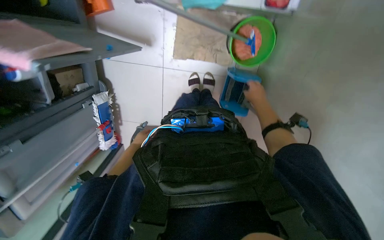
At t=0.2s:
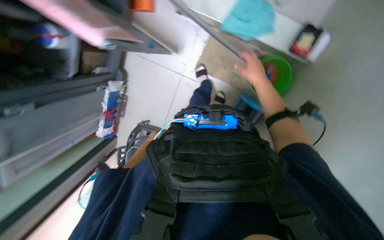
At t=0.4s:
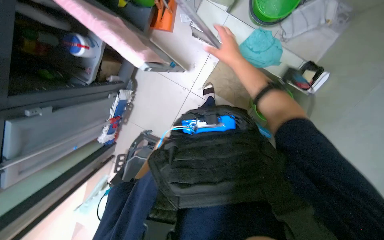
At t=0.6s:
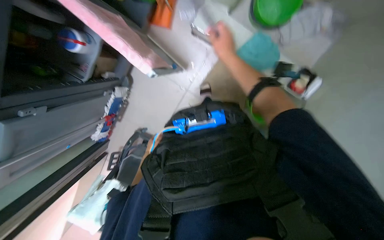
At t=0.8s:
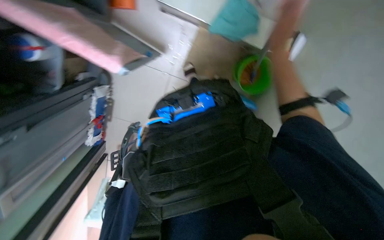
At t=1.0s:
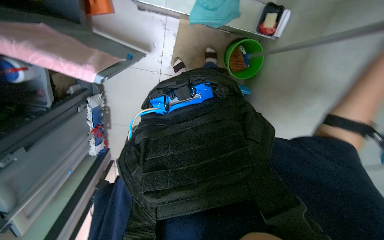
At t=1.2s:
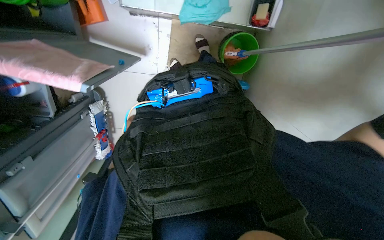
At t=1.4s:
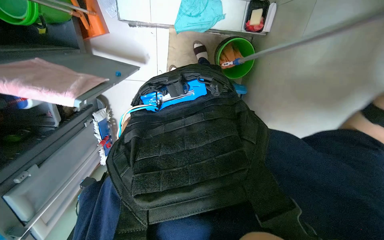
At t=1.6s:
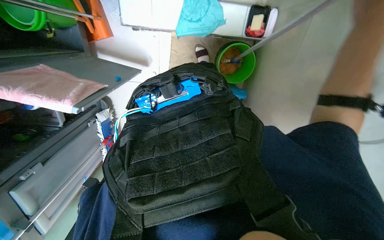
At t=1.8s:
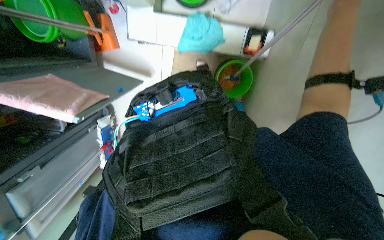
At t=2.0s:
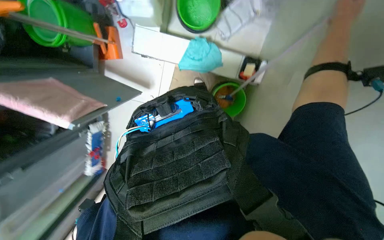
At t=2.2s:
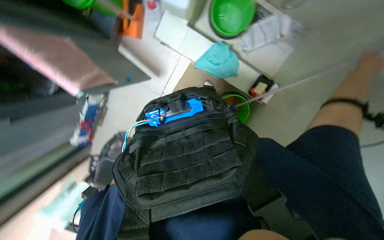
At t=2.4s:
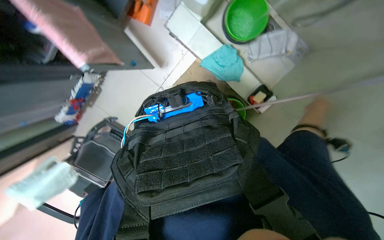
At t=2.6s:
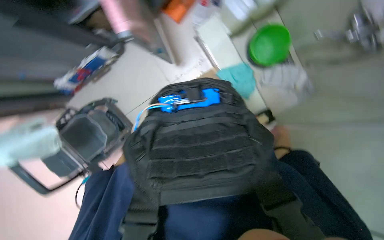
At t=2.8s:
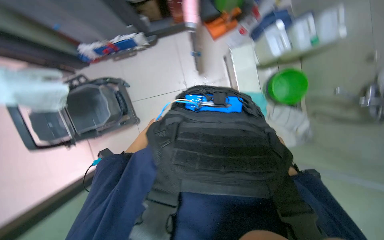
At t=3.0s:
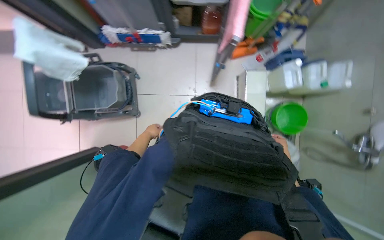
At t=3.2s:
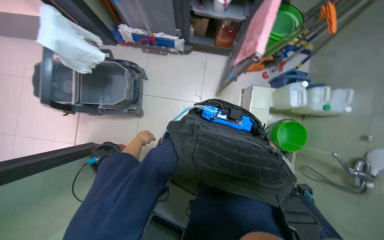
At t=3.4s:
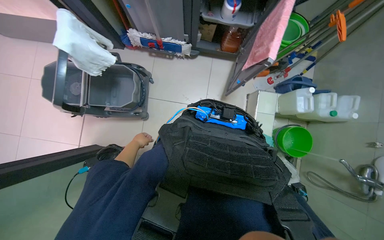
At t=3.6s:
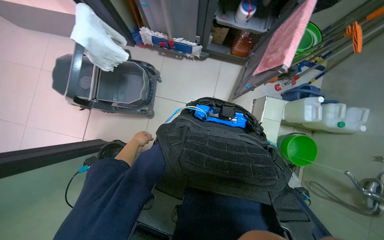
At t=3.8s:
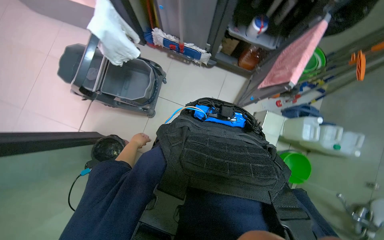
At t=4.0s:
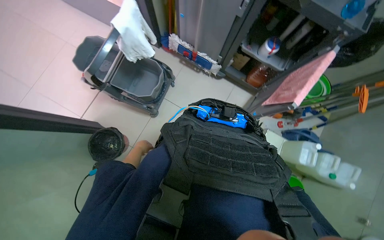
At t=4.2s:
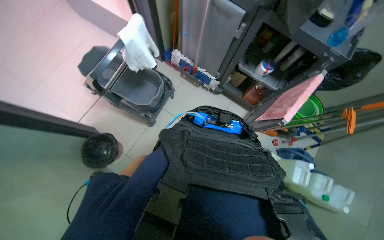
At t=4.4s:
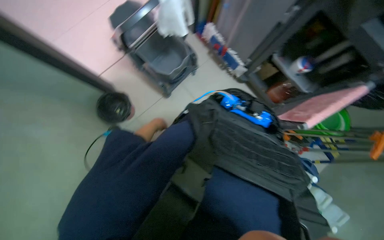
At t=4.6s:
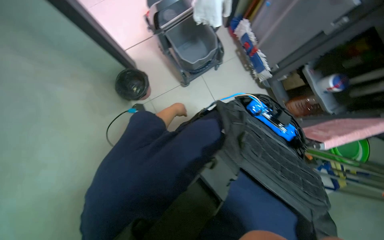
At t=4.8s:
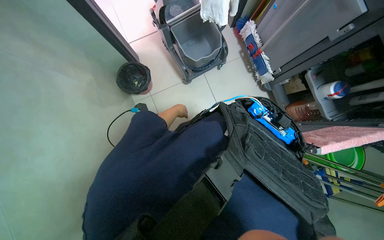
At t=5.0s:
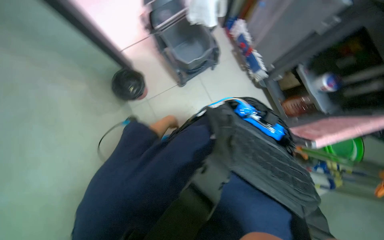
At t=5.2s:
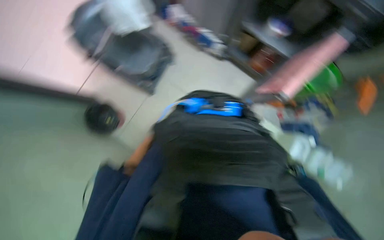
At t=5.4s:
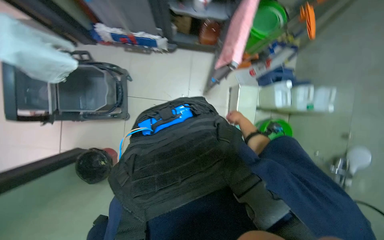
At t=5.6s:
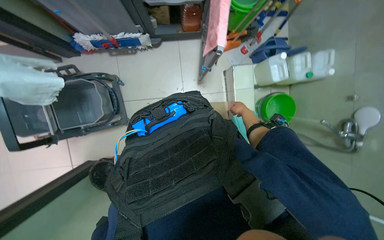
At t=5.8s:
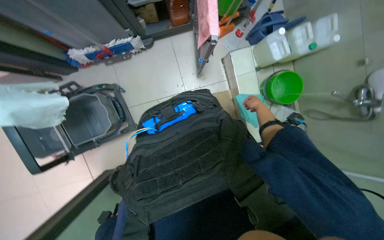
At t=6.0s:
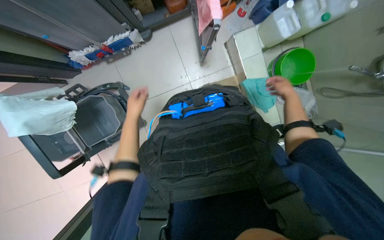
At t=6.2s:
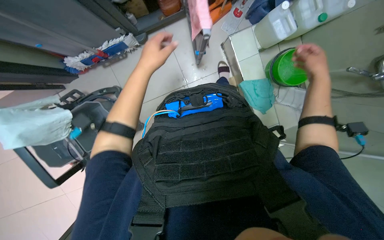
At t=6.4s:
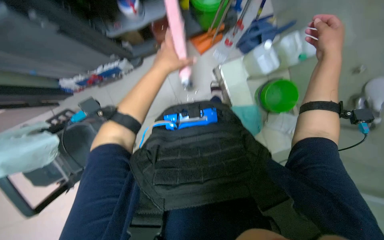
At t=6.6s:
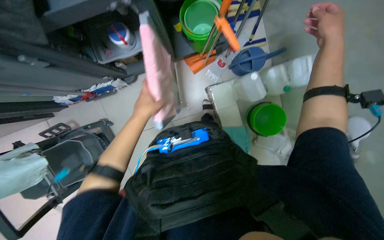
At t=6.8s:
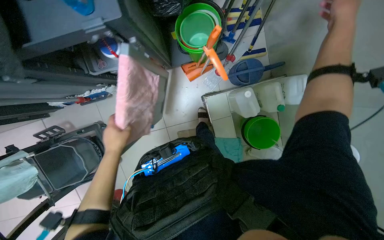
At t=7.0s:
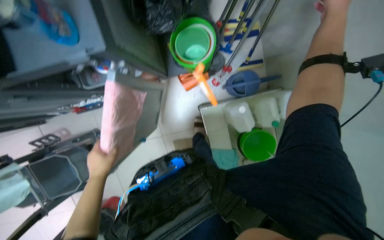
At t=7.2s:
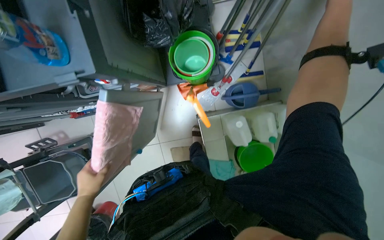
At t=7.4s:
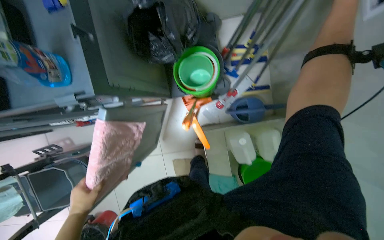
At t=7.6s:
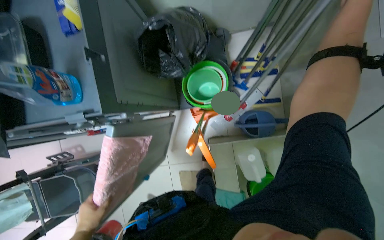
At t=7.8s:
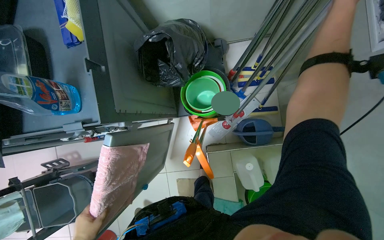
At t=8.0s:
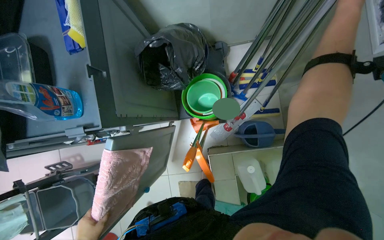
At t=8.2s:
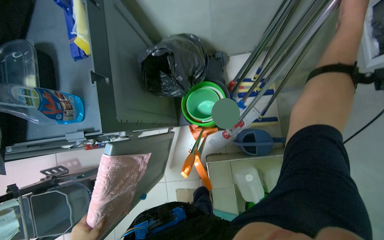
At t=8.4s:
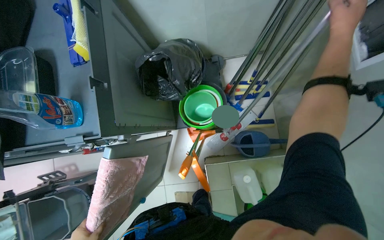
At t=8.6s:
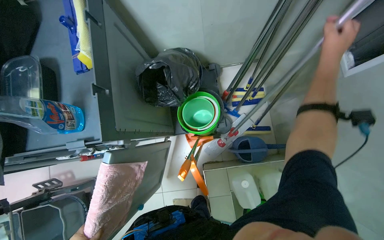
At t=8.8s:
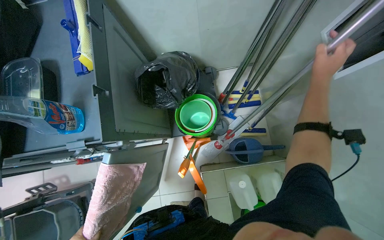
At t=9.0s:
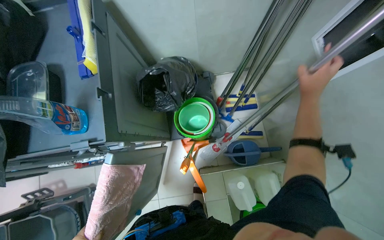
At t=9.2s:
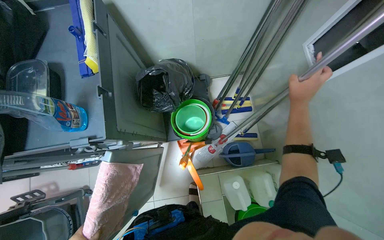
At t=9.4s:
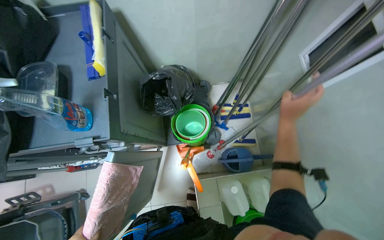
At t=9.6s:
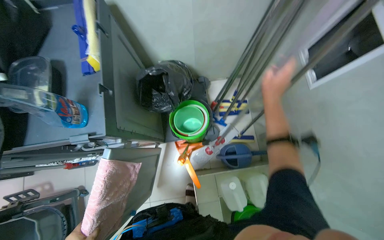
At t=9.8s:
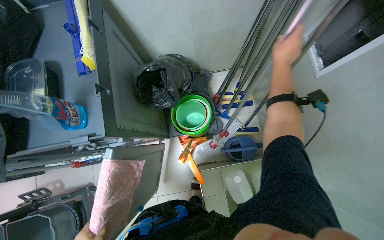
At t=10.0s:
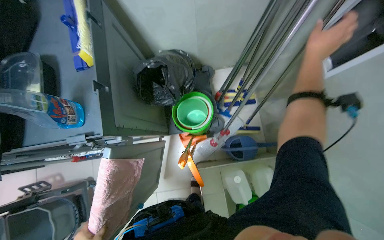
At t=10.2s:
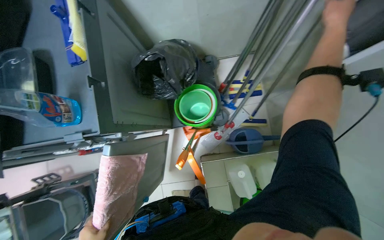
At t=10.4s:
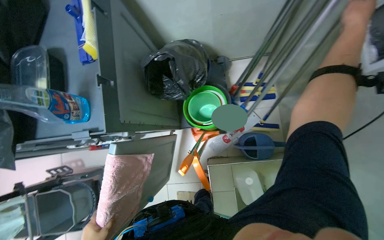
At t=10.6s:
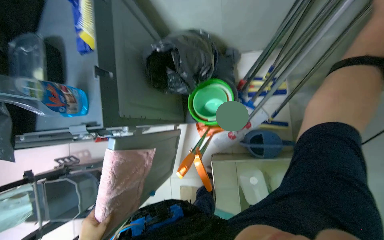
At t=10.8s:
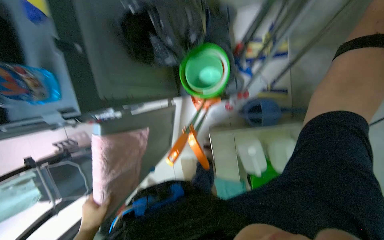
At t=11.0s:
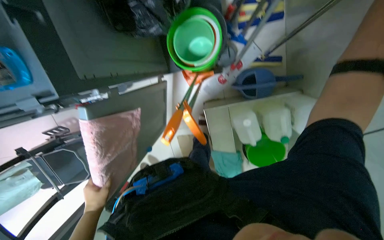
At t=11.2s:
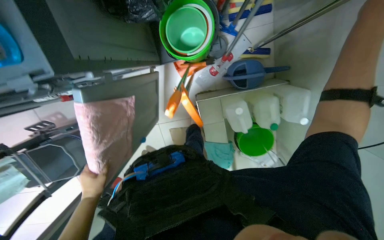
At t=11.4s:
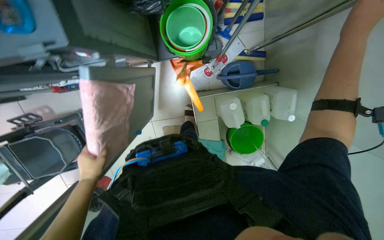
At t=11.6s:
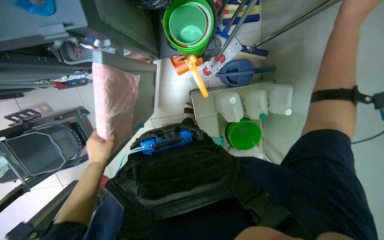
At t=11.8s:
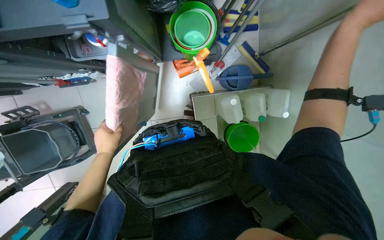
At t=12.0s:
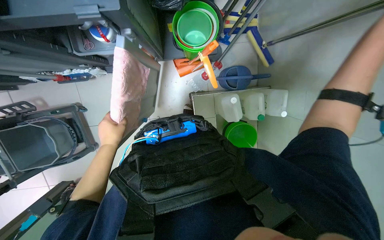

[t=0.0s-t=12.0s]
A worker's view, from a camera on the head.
Job: preparing cleaning supplies.
The whole recording: Preparing cleaning equipment. The worker gathers and arranges various cleaning tools and buckets on a cart, filling them with water and solution.
t=1.6s to t=3.0s: The camera pitches upward, by approximately 20 degrees. The scene turns approximately 85 degrees clockwise in the picture.
t=3.0s to t=4.4s: The scene rotates clockwise by roughly 50 degrees.
t=4.4s to t=6.0s: The wearer looks approximately 20 degrees further downward. The scene turns about 70 degrees counterclockwise in the picture.
t=6.0s to t=7.6s: The view tilts some 20 degrees upward.
t=7.6s to t=9.0s: The view tilts some 10 degrees upward.
t=9.0s to t=10.4s: The right hand moves up the picture, approximately 20 cm.
t=10.4s to t=12.0s: The camera pitches downward, by about 15 degrees.

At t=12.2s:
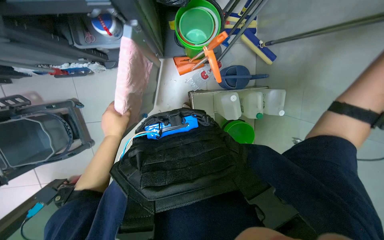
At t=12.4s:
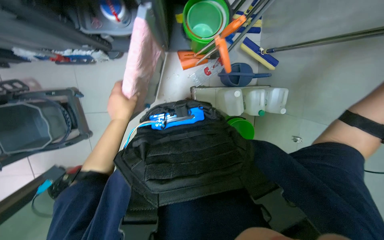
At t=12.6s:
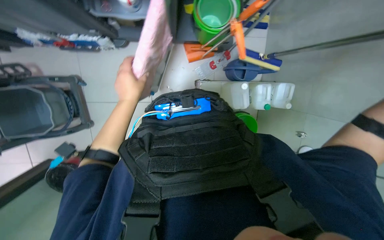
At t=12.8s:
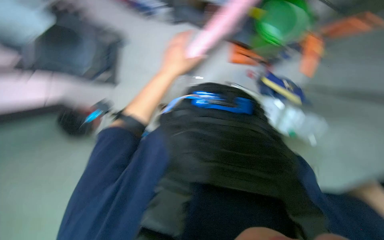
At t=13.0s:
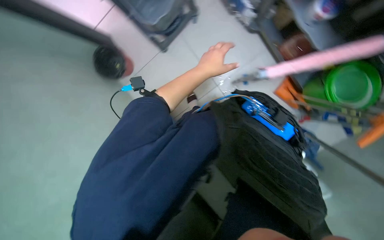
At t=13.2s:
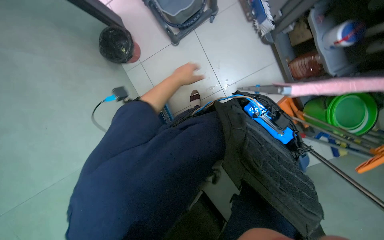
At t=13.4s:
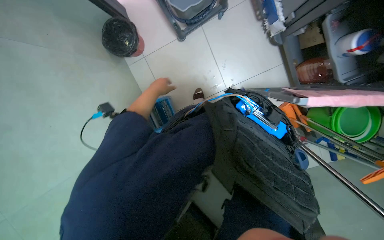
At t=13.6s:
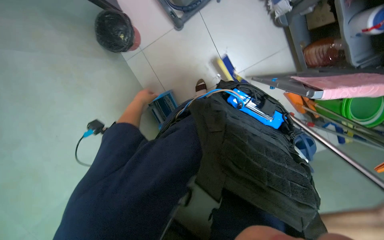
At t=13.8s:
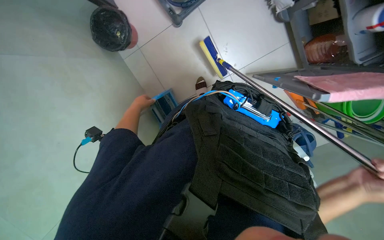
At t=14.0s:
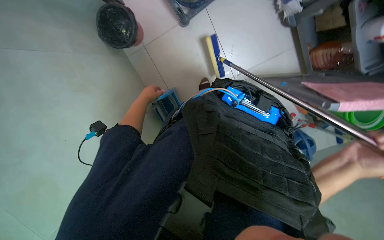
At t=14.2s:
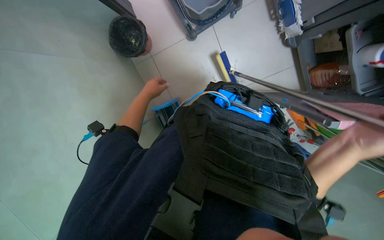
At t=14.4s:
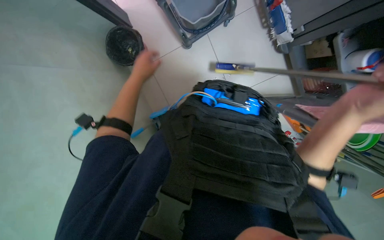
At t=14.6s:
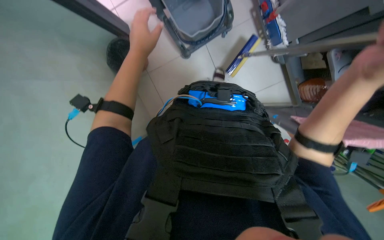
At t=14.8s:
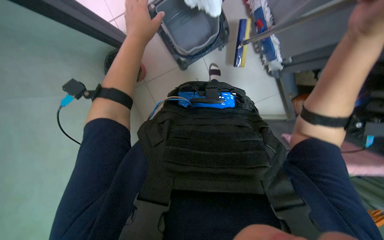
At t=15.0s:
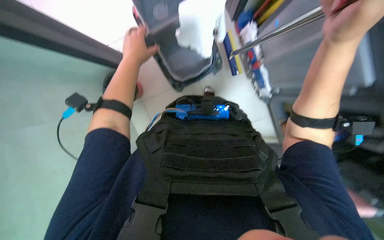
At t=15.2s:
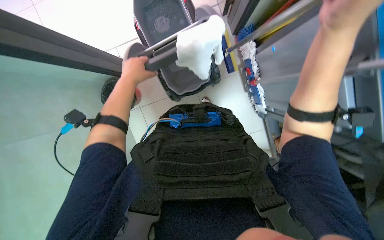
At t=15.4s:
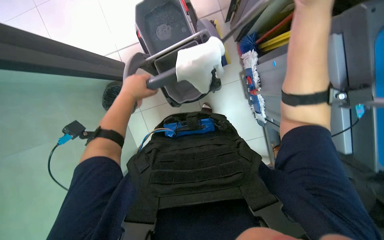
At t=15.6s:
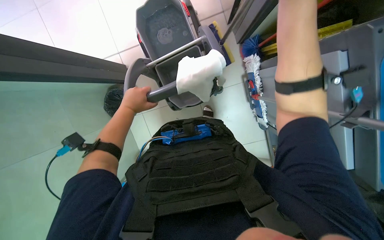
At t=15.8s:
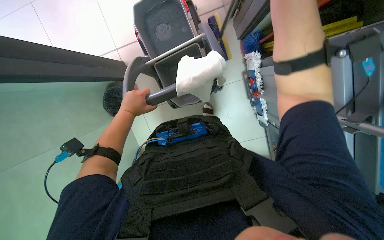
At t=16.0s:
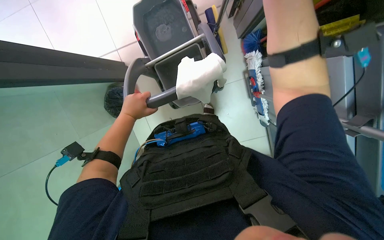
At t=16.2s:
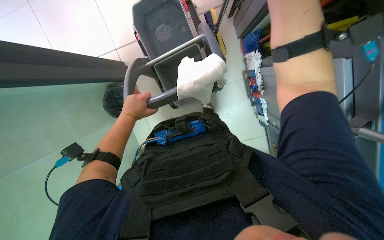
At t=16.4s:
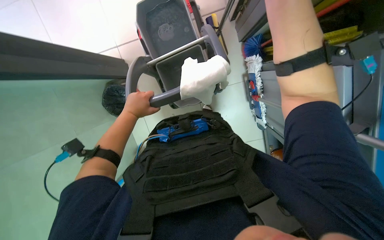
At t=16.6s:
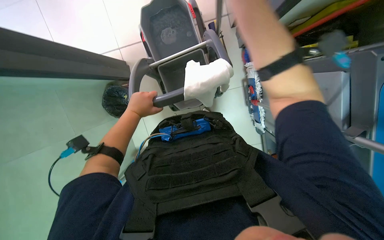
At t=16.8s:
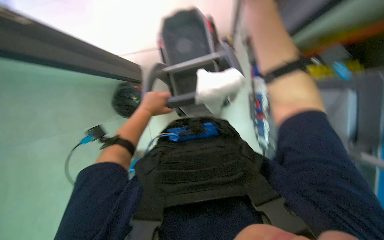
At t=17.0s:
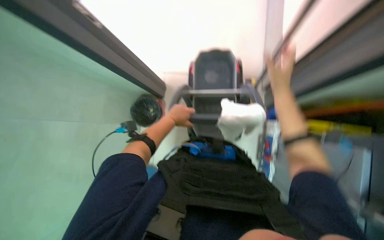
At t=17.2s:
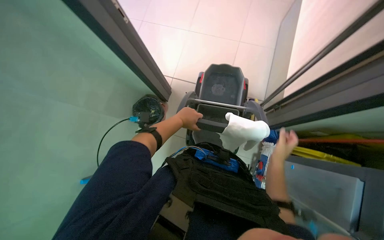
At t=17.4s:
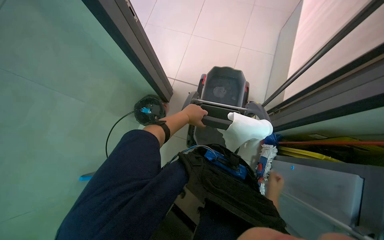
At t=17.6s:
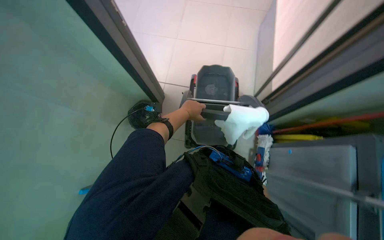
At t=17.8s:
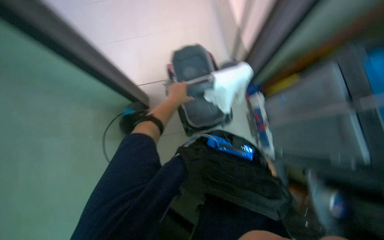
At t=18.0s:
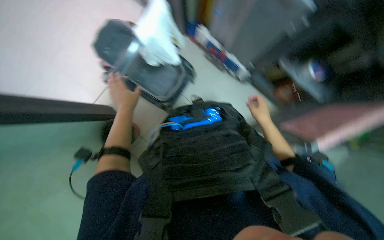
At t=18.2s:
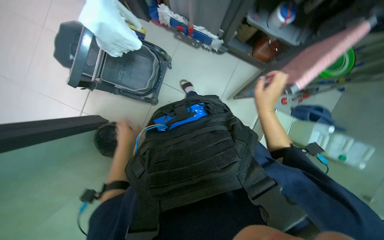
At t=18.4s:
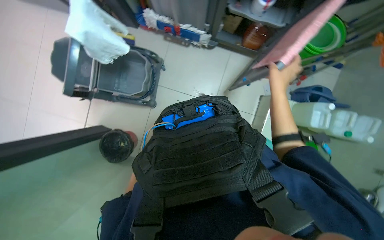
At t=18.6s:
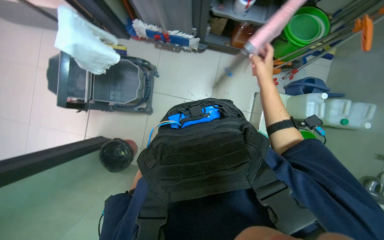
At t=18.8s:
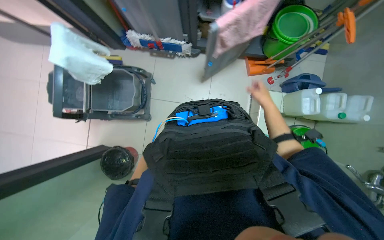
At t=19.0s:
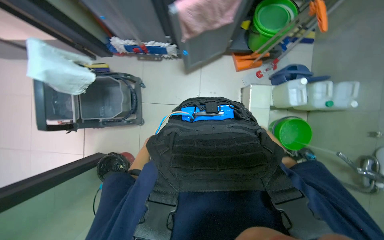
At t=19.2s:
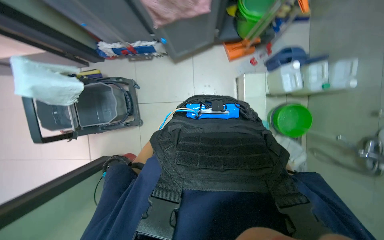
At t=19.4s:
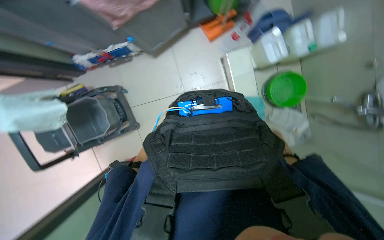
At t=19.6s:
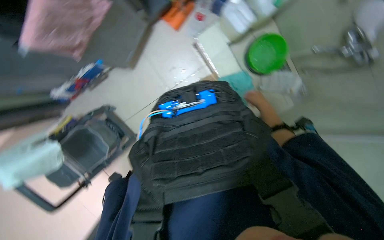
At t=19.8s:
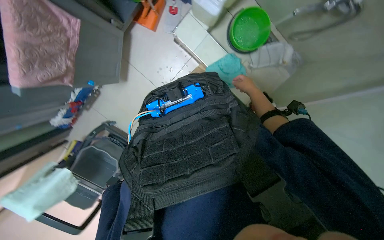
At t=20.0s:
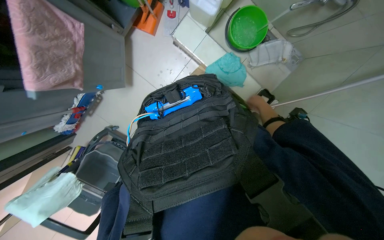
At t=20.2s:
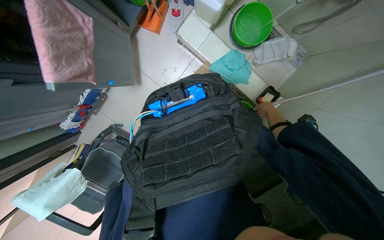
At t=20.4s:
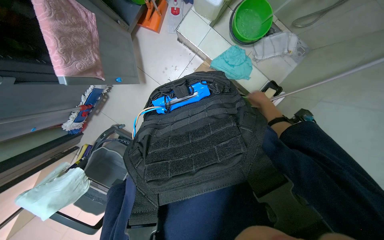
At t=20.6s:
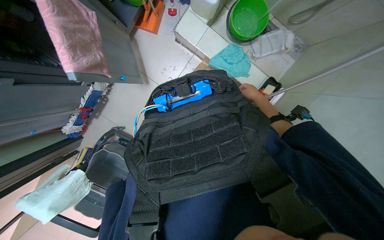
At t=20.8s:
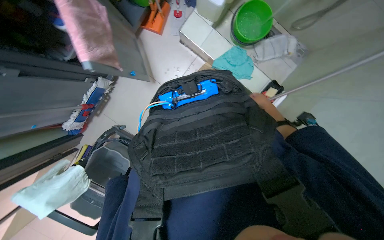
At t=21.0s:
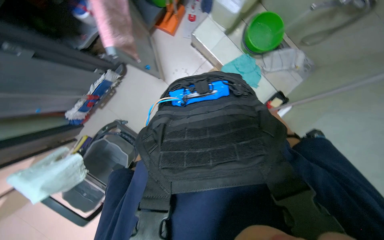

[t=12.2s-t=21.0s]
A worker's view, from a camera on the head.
Job: preparing cleaning supplies.
The whole recording: Preparing cleaning equipment. The worker gathers and arranges various cleaning tools and buckets on a cart, filling them with water and solution.
t=12.2s to t=13.6s: Everything in view rotates about 30 degrees clockwise.
t=13.6s to t=15.2s: The camera pitches upward, by approximately 20 degrees. The left hand is displaced up the picture and nearer to the camera by approximately 35 cm.
t=16.6s to t=18.0s: The view tilts roughly 15 degrees upward.
t=18.0s to t=19.6s: The head travels some 60 cm. The camera pitches downward, by some 15 degrees. The scene turns some 70 degrees counterclockwise in the picture.
